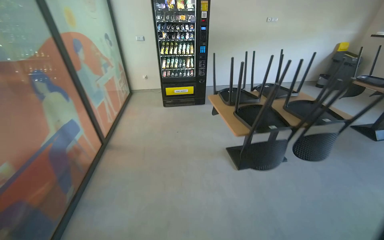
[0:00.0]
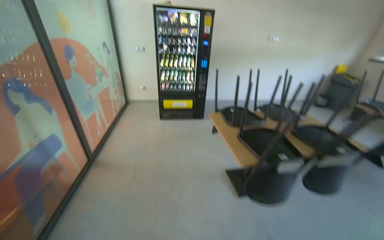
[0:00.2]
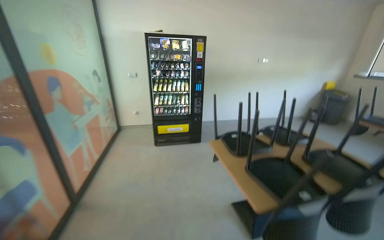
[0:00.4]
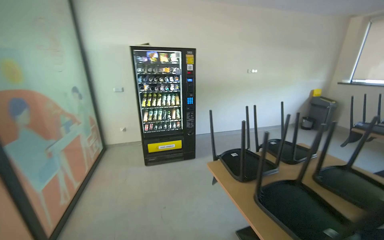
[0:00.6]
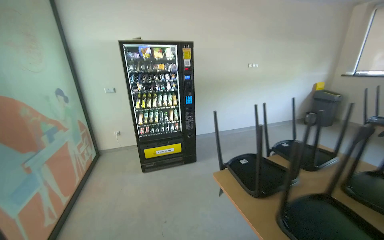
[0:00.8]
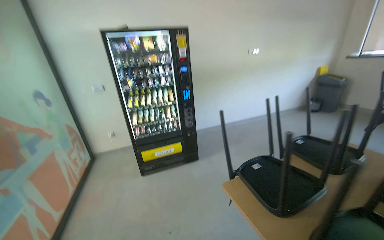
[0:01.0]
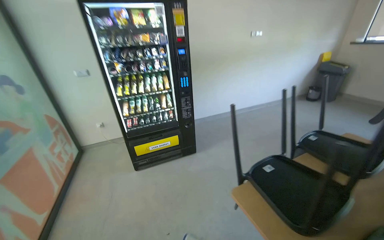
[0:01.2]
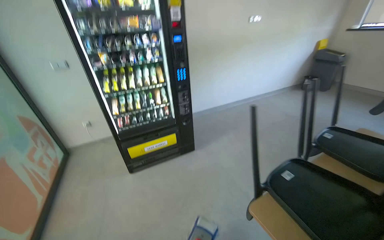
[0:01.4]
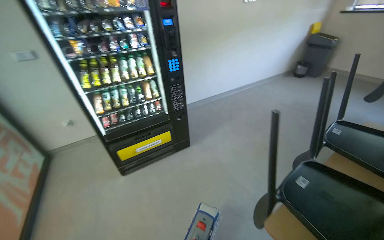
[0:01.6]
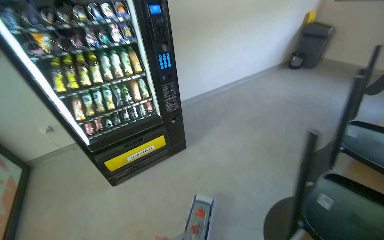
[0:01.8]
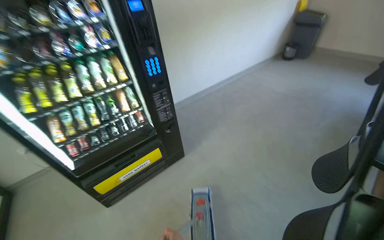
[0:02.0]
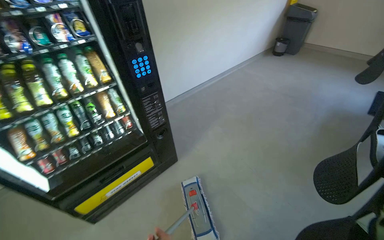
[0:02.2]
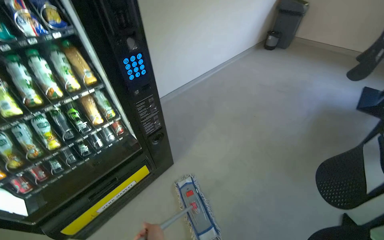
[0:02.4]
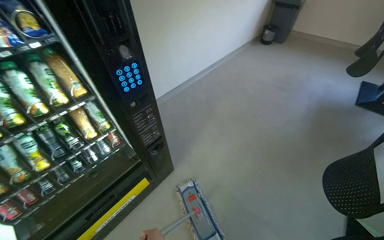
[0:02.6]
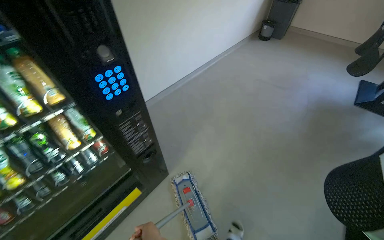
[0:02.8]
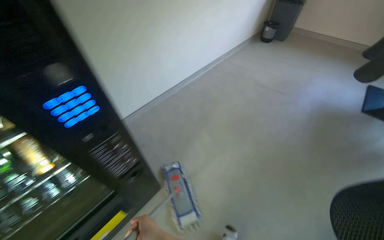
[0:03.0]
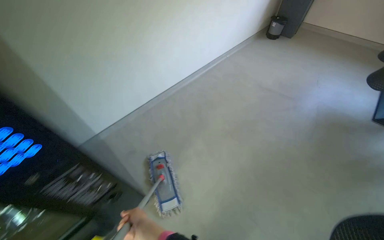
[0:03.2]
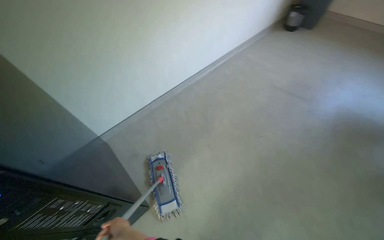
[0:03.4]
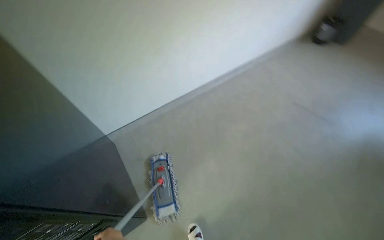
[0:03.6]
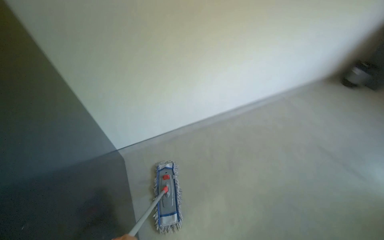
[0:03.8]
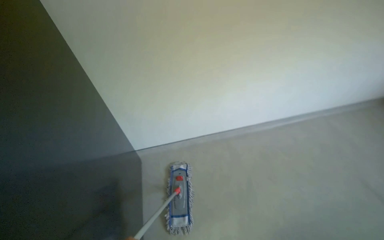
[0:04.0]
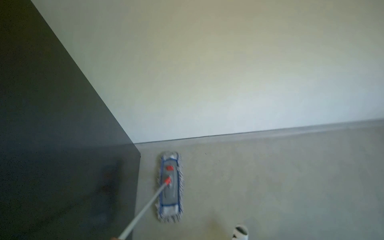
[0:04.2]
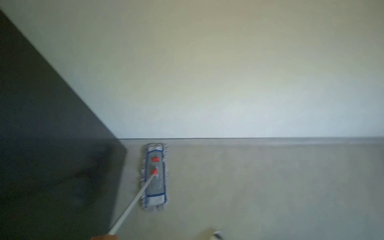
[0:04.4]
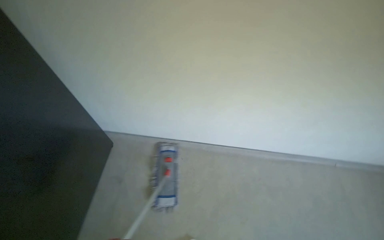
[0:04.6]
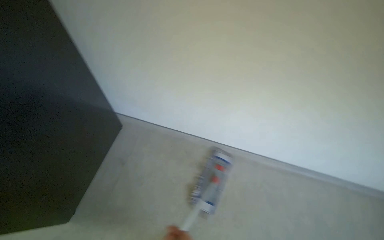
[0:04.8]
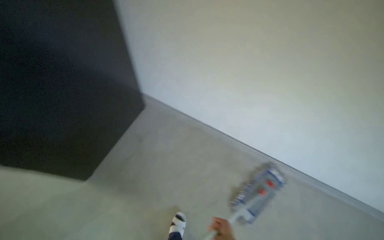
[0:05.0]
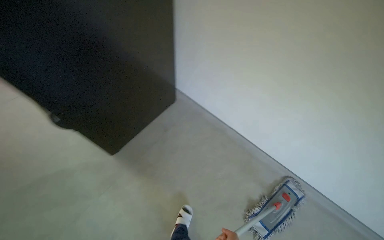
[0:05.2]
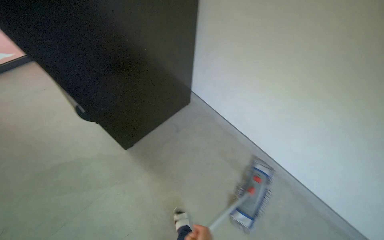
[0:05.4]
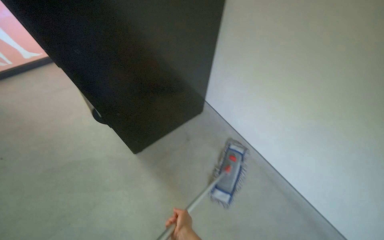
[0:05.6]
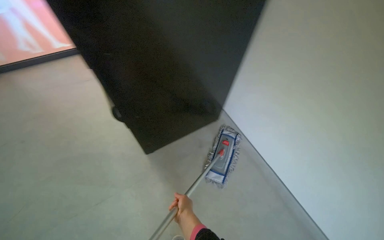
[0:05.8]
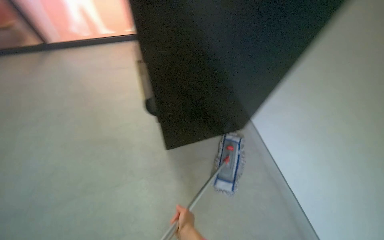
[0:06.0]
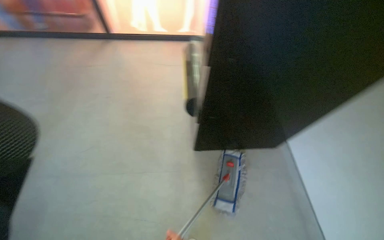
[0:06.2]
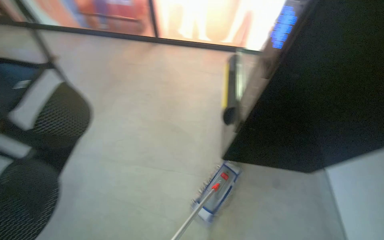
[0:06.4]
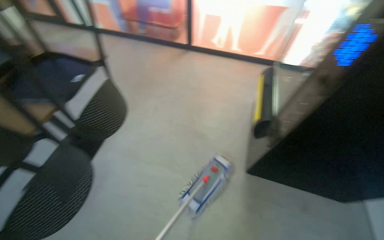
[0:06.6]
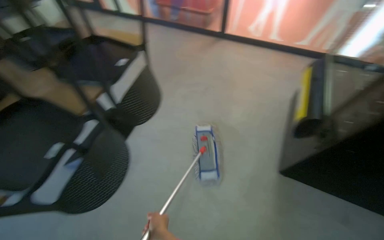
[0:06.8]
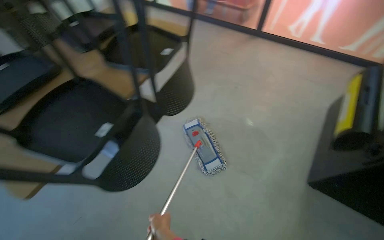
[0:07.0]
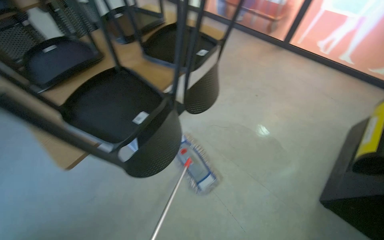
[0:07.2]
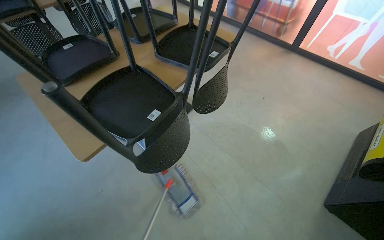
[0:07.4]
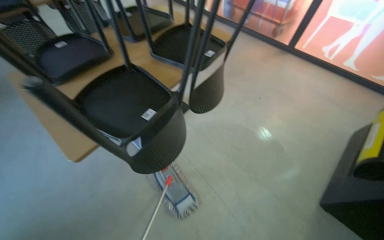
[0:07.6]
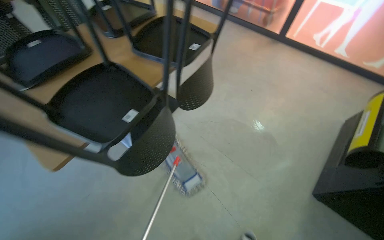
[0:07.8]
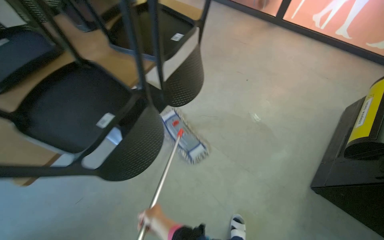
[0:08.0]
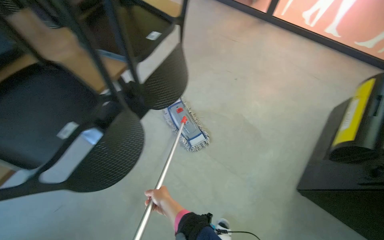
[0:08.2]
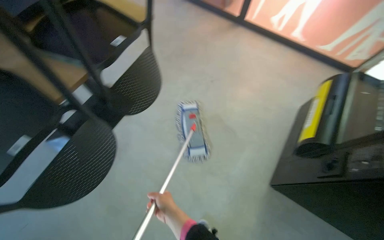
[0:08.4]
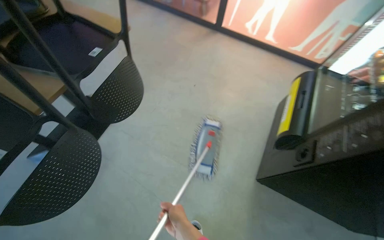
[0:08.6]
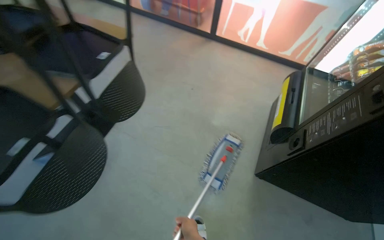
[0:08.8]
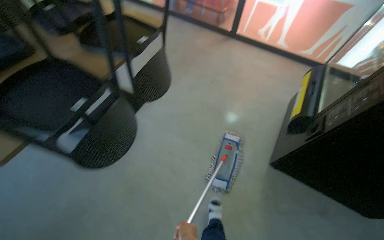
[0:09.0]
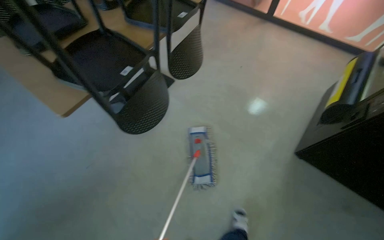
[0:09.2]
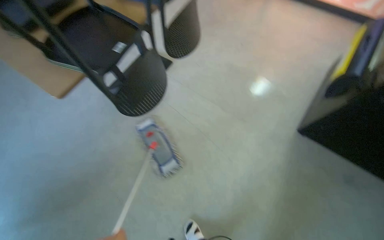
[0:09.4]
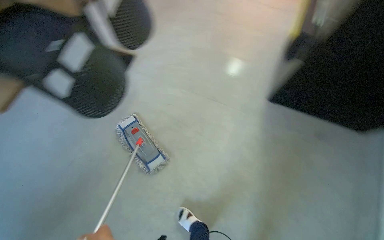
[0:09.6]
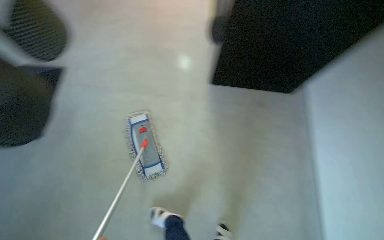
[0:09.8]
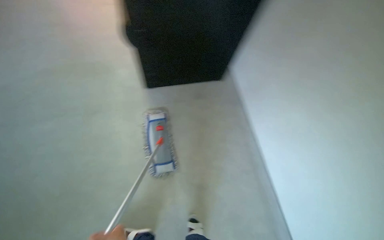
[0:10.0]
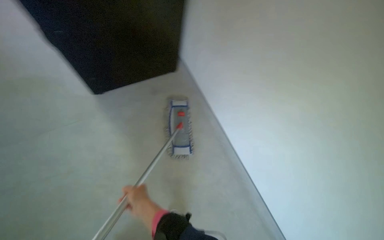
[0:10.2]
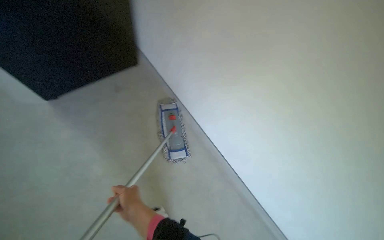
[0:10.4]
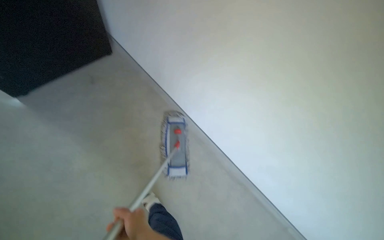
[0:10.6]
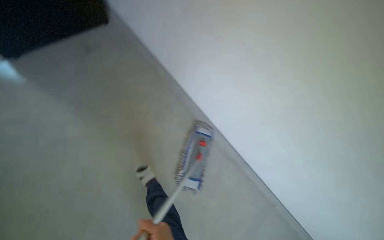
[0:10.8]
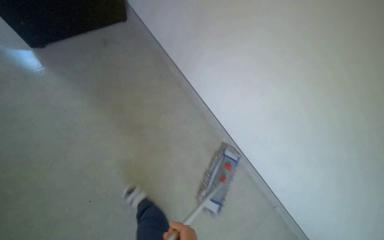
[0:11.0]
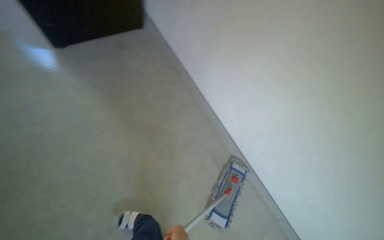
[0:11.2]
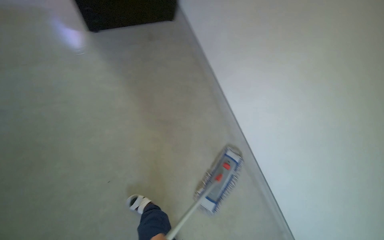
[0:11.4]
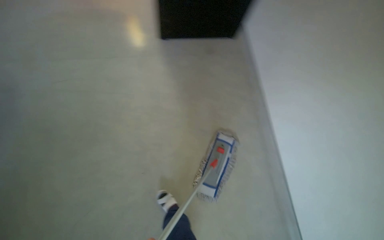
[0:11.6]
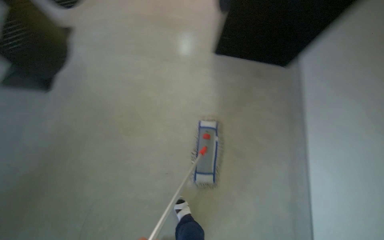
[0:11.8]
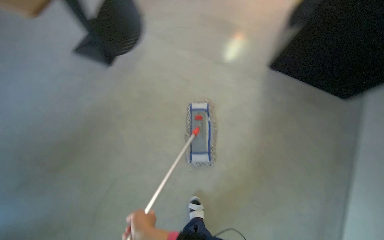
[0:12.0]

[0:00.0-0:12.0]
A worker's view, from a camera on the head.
Job: mopping floor.
The whole recording: Mopping kitchen floor. The worker mops the kitchen floor with a flat mop, moving around furniture and opening a sliding door to continue the task.
0:00.0 to 0:01.6: The wearer moves approximately 1.5 m. The wearer looks about 20 degrees further to the right.
0:01.6 to 0:03.0: The wearer moves about 1 m. The wearer's head swings roughly 20 degrees to the right. The camera pitches downward, by about 15 degrees.
0:03.0 to 0:04.4: The camera is carried about 70 cm. The head rotates some 45 degrees to the left.
0:06.0 to 0:07.6: The wearer moves some 40 cm. The wearer looks about 60 degrees further to the left.

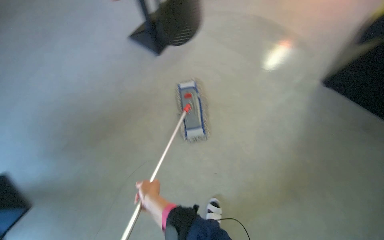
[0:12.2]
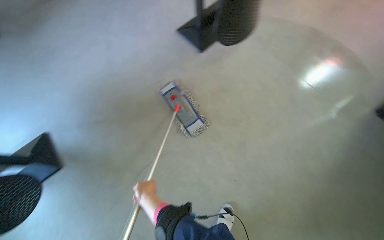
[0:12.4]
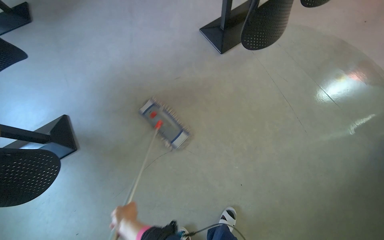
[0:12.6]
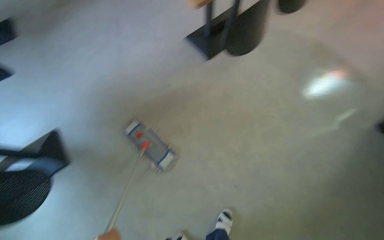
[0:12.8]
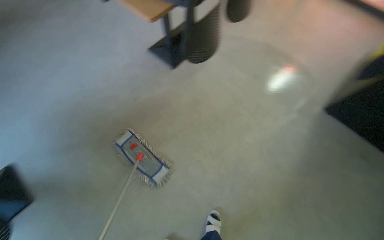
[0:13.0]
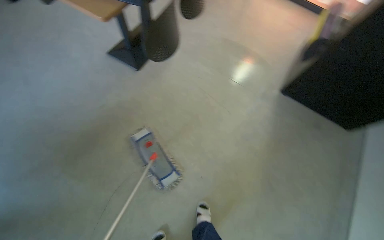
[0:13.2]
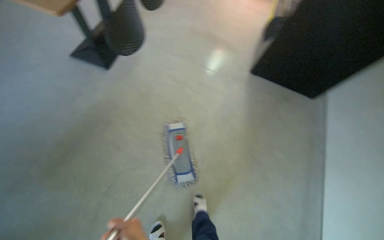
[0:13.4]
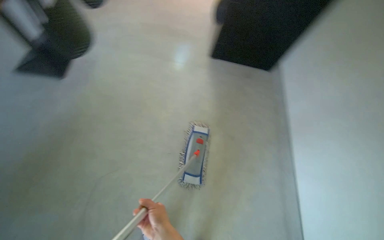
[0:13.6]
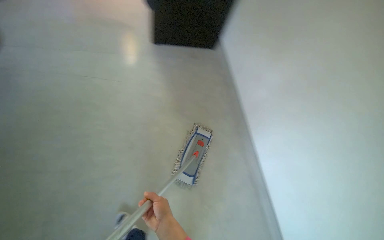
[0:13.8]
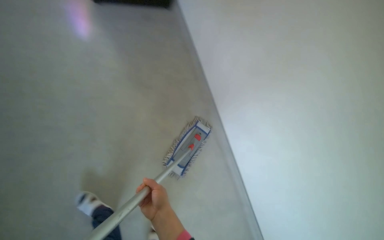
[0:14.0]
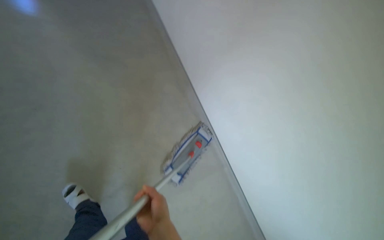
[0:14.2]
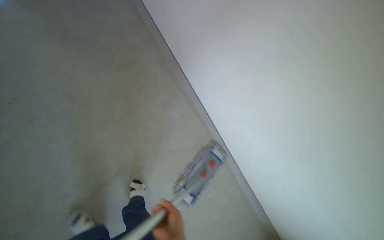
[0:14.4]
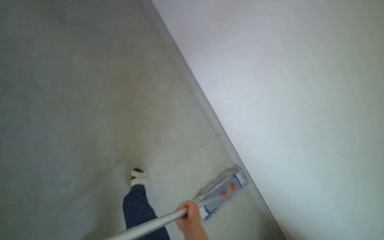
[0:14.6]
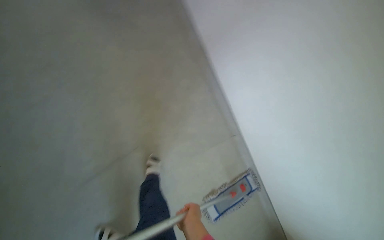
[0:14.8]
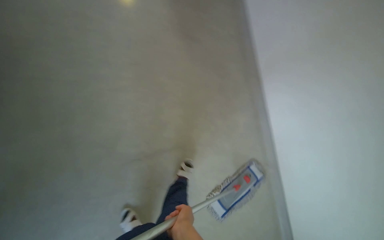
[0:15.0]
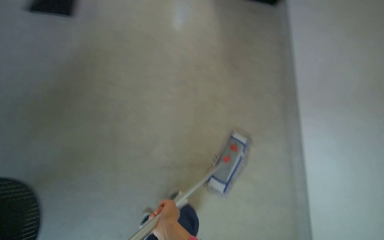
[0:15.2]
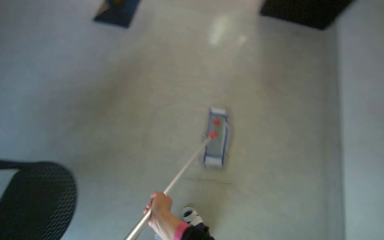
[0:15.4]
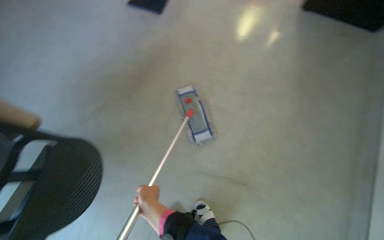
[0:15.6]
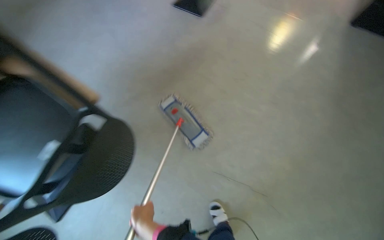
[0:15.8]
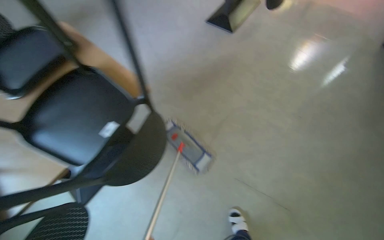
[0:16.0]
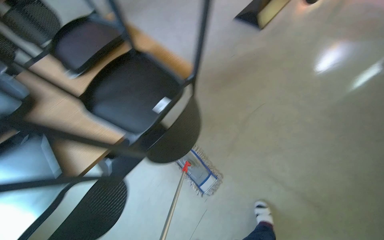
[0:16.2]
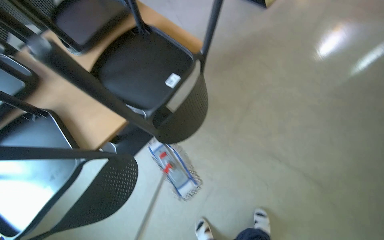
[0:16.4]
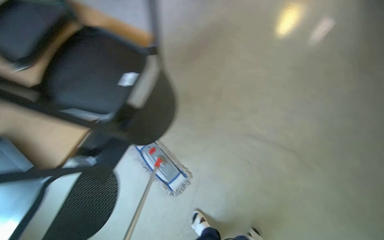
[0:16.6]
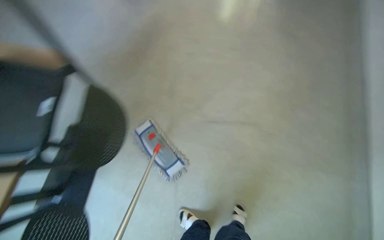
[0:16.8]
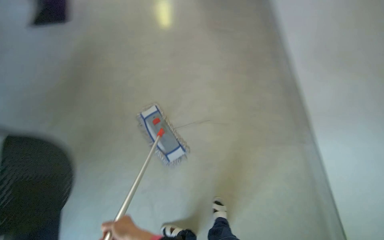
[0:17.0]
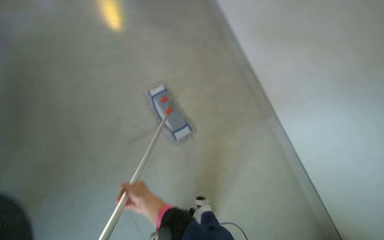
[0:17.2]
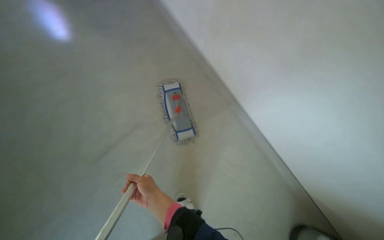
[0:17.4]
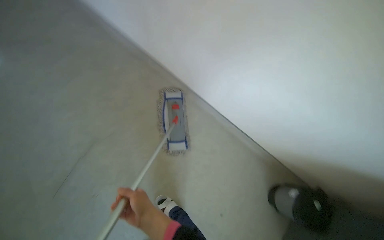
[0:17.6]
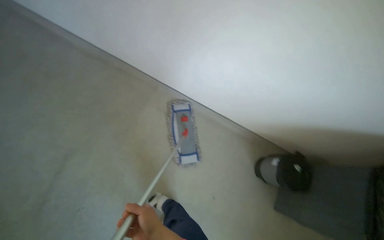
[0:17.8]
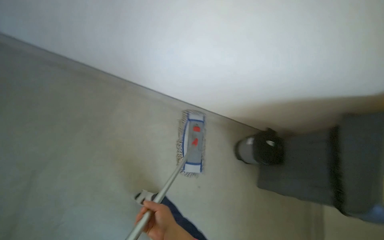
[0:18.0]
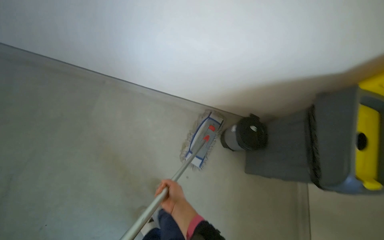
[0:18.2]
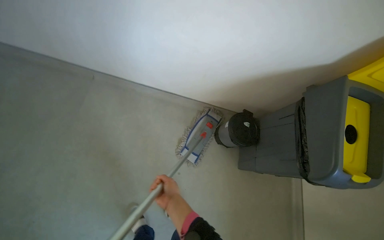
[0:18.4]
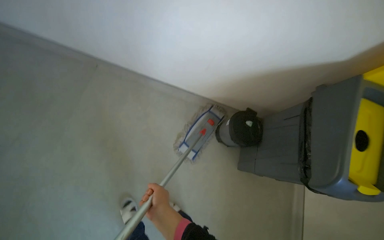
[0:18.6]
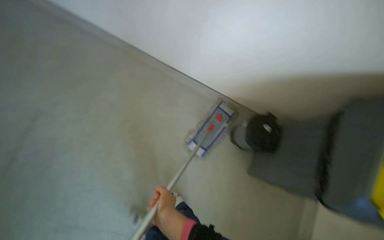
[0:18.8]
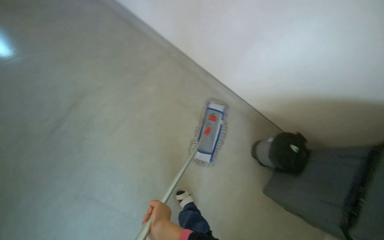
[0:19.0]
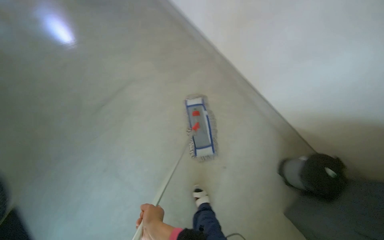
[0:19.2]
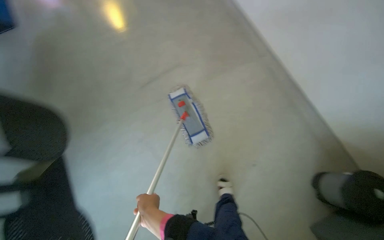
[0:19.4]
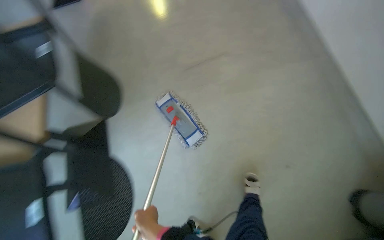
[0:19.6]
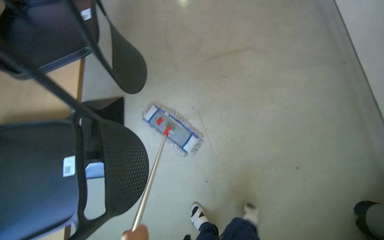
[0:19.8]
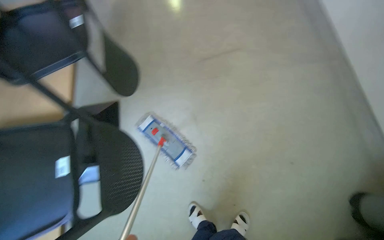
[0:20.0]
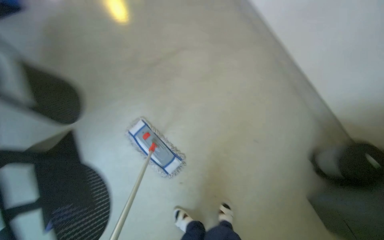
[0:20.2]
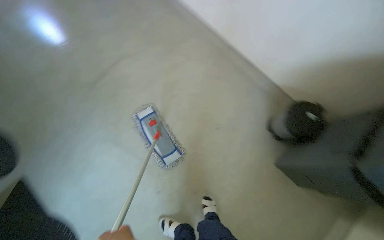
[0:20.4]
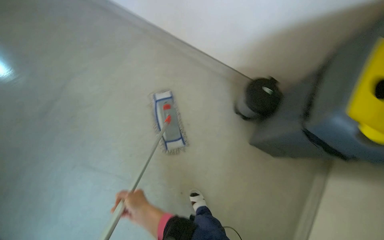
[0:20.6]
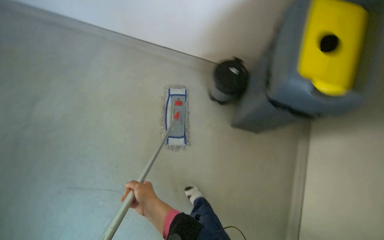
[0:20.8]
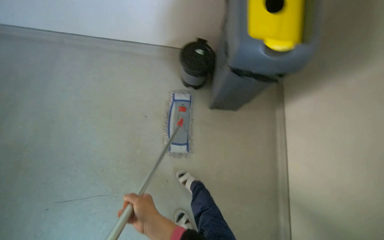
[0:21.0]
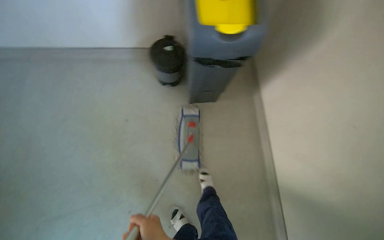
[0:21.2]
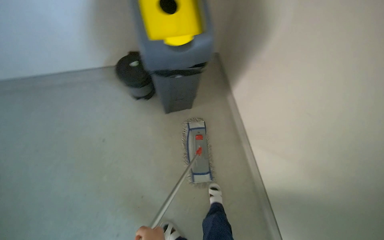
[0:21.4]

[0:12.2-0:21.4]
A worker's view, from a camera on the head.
Job: mopping floor.
The whole recording: Mopping kitchen floor. The worker mops the kitchen floor with a flat mop, moving around furniture and opening a sliding door to continue the task.
0:12.2 to 0:13.8: The head rotates approximately 40 degrees to the right.
0:13.8 to 0:15.2: The head turns to the left by some 45 degrees.
0:16.8 to 0:18.4: The head rotates some 45 degrees to the right.
0:18.4 to 0:19.8: The wearer moves roughly 40 cm. The camera sweeps to the left, by approximately 25 degrees.
